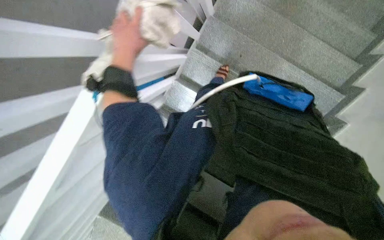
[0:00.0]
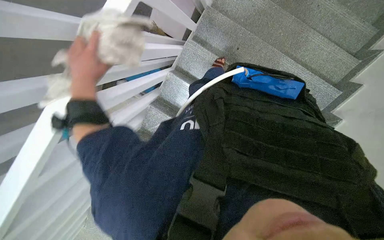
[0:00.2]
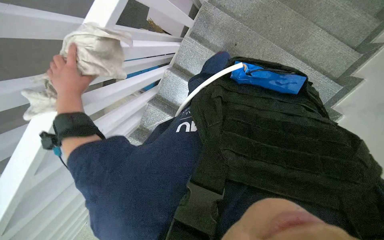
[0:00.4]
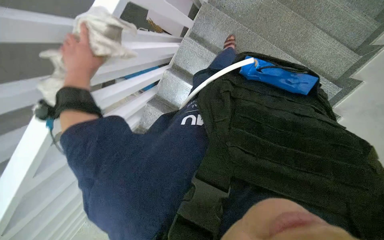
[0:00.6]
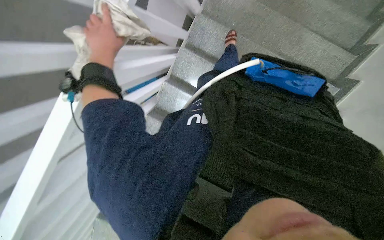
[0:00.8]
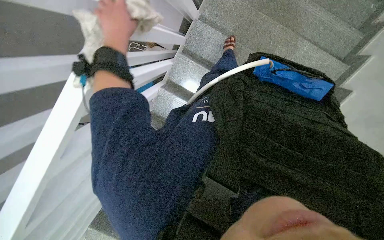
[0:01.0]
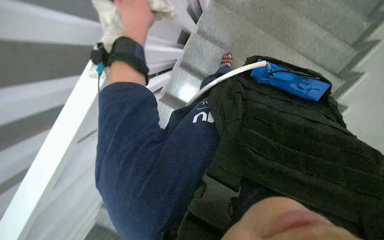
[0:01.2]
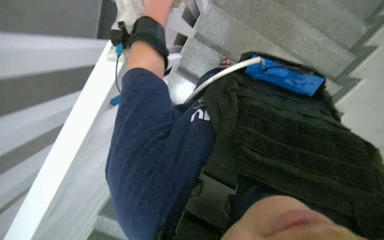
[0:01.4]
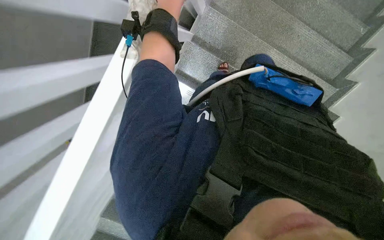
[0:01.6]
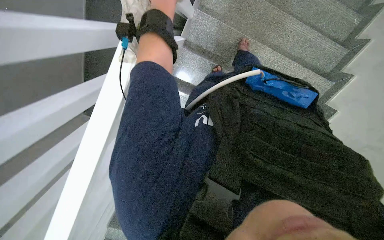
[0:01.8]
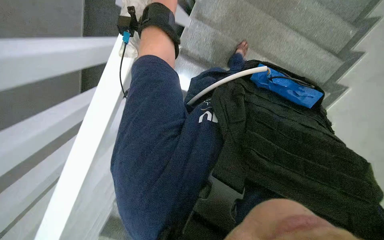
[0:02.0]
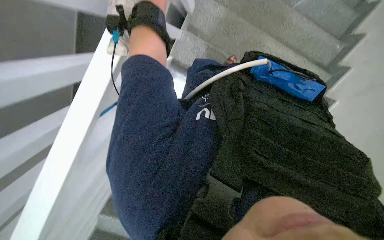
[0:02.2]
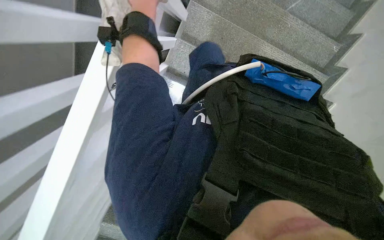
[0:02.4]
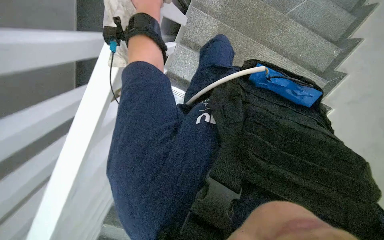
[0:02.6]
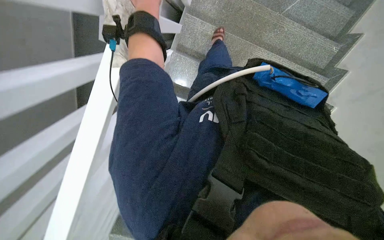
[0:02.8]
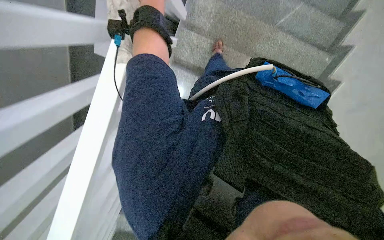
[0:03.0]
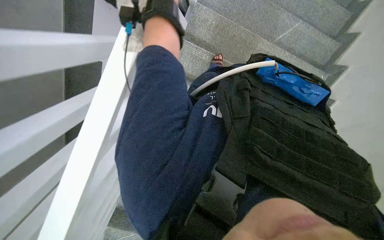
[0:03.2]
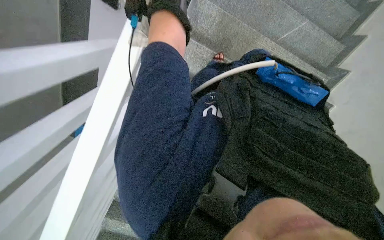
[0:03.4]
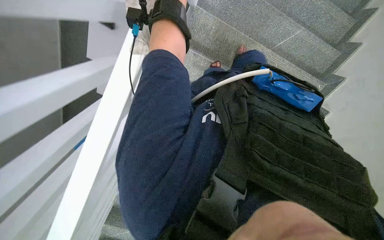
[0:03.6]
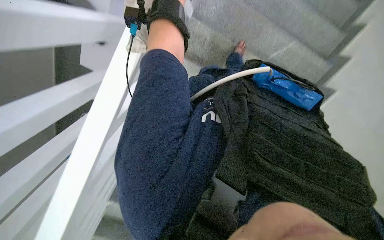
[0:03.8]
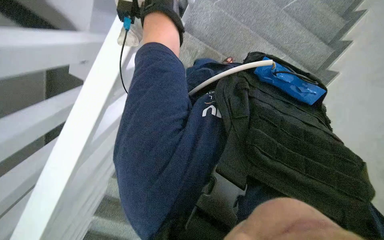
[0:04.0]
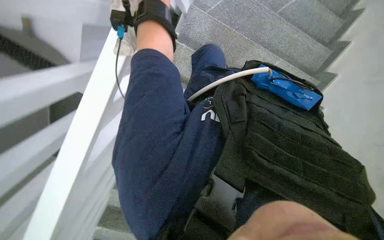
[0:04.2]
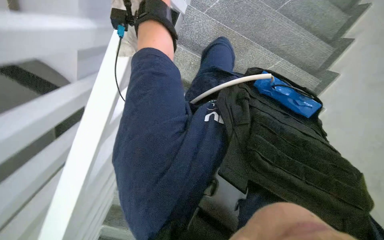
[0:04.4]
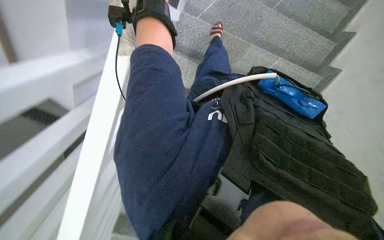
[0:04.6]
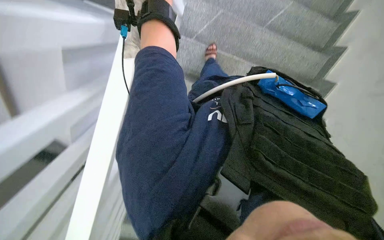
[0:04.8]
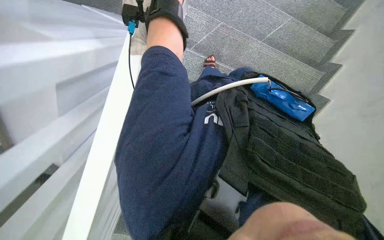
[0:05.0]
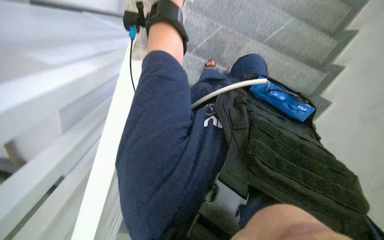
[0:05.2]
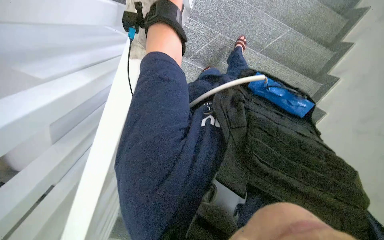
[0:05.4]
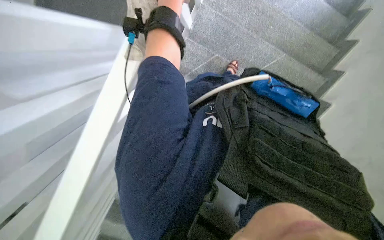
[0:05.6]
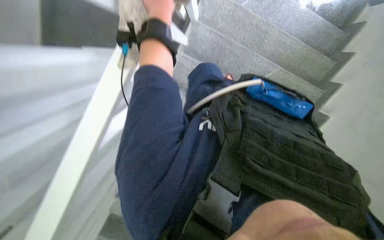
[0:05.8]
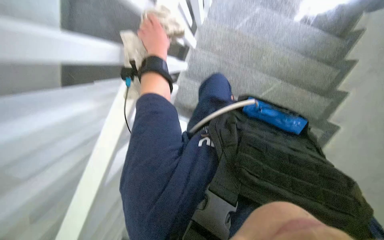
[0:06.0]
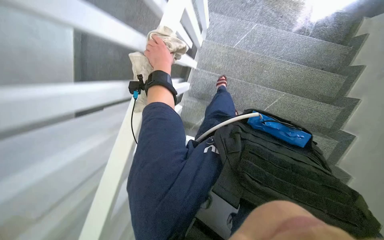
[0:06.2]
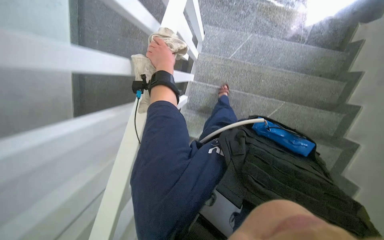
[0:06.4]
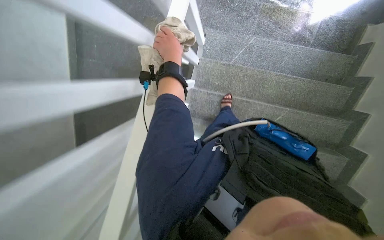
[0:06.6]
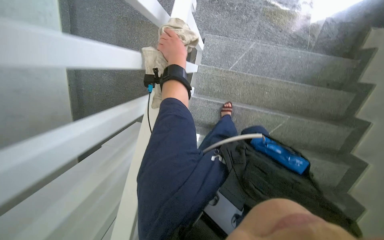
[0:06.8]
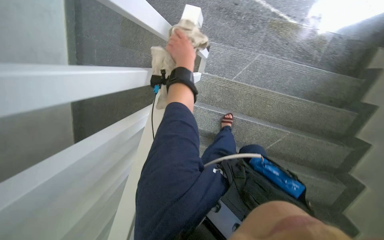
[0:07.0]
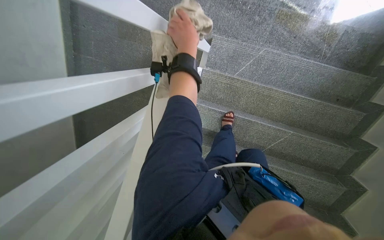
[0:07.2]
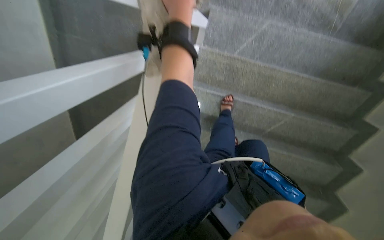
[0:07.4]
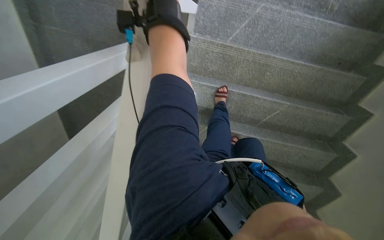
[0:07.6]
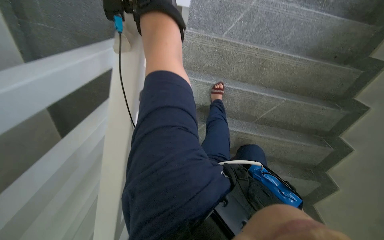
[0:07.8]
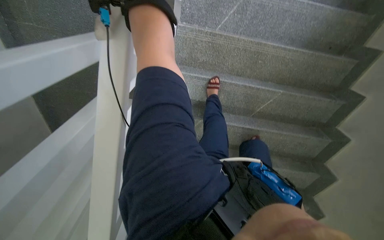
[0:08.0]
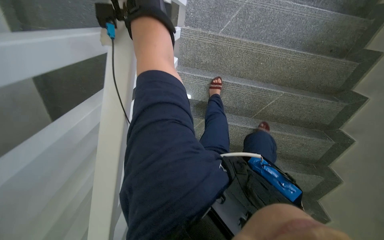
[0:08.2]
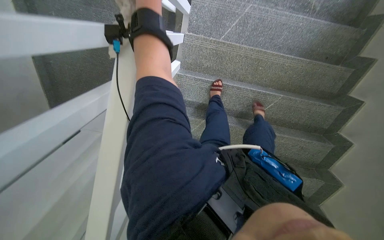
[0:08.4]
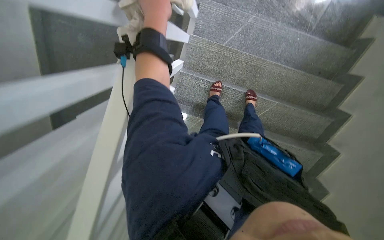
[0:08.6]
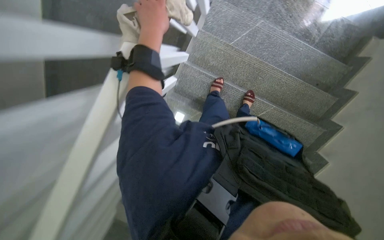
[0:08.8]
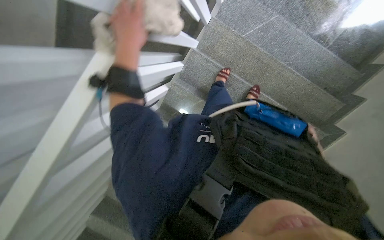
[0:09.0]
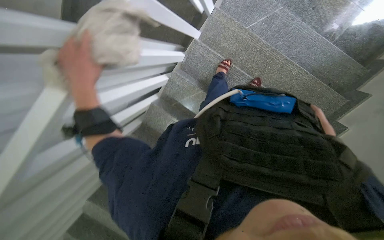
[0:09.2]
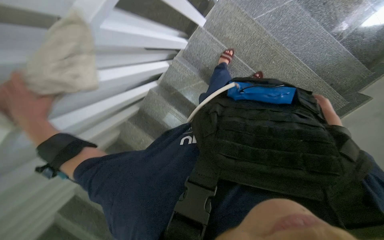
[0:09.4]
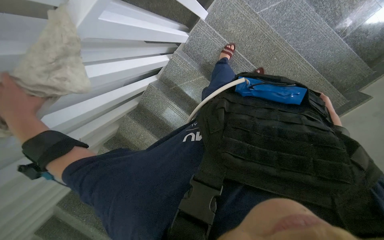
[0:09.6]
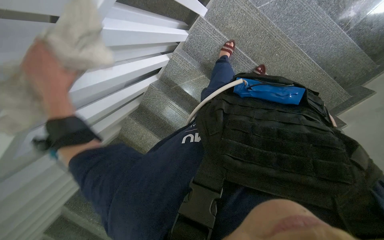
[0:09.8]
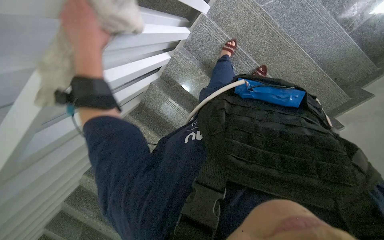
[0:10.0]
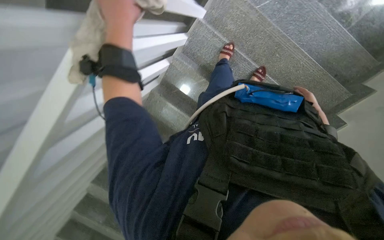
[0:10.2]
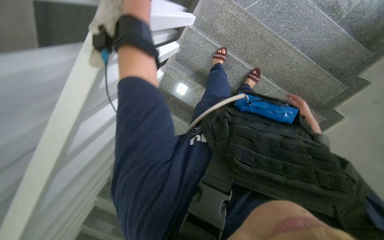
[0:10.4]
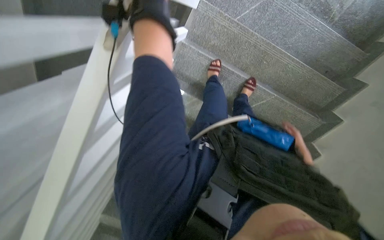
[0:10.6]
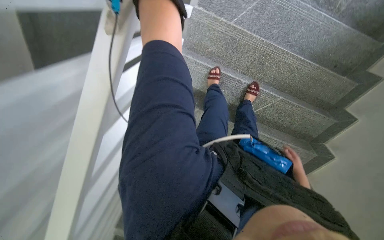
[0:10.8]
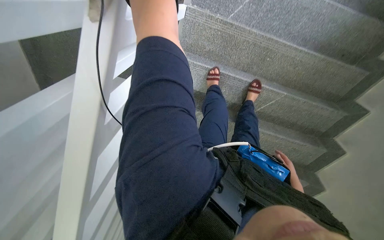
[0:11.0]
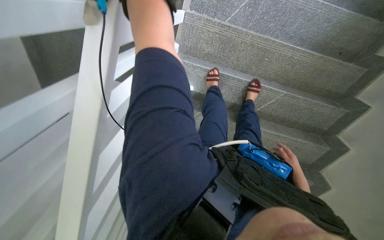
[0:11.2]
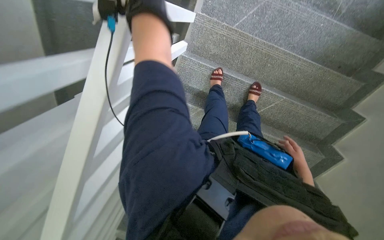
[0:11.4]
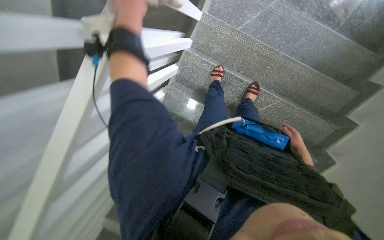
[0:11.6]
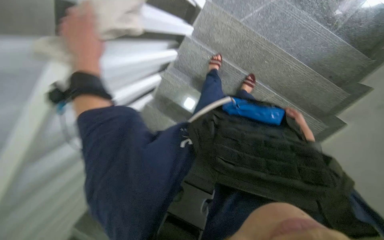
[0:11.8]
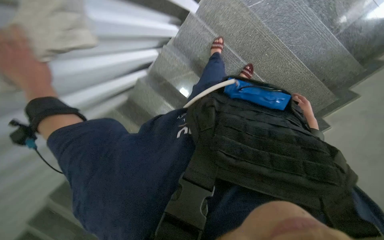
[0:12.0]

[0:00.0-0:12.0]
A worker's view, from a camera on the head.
Job: wiping surfaces.
The whole recording: Wiping staircase handrail. The worker wipes the staircase handrail with a cloth while ascending.
0:01.6 to 0:03.0: The camera pitches upward, by roughly 10 degrees.
0:03.0 to 0:04.4: The view tips upward by approximately 15 degrees.
0:04.4 to 0:06.0: The view tips upward by roughly 20 degrees.
0:06.0 to 0:07.6: The head travels roughly 40 cm.
0:07.6 to 0:09.0: The camera is carried some 40 cm.

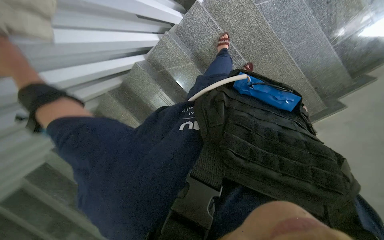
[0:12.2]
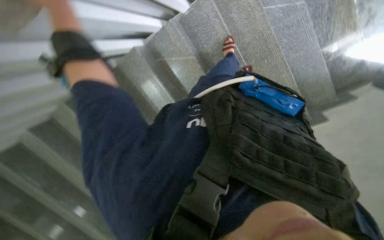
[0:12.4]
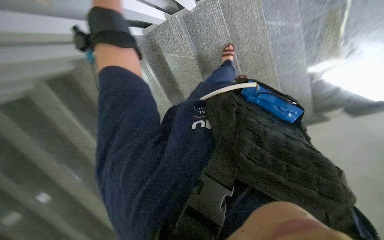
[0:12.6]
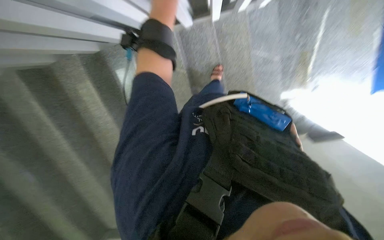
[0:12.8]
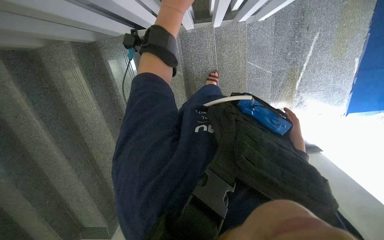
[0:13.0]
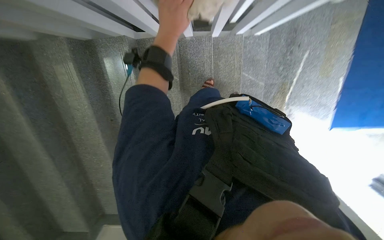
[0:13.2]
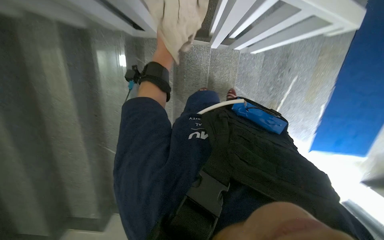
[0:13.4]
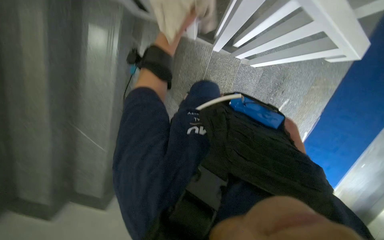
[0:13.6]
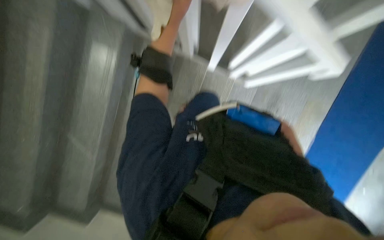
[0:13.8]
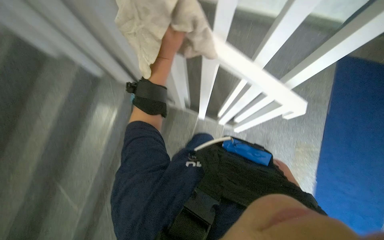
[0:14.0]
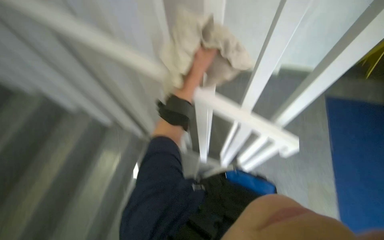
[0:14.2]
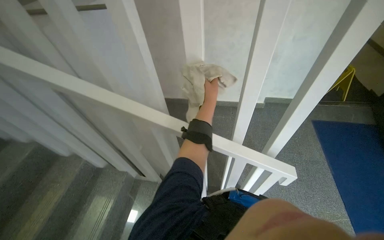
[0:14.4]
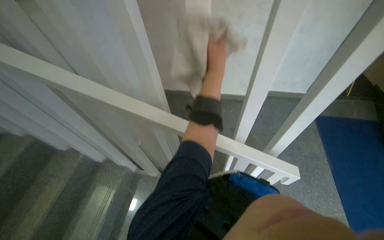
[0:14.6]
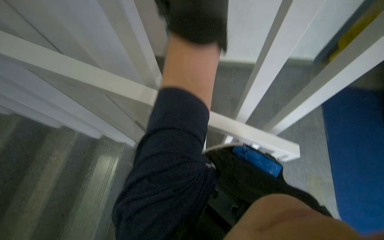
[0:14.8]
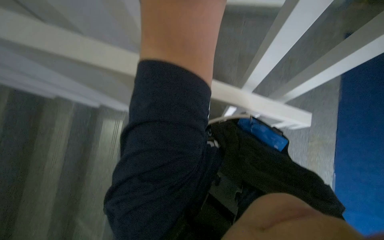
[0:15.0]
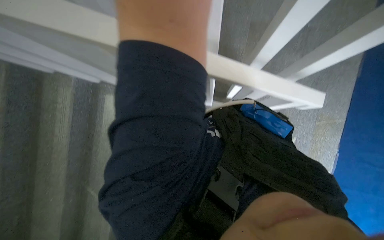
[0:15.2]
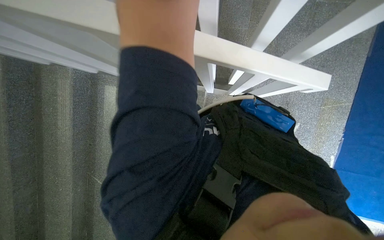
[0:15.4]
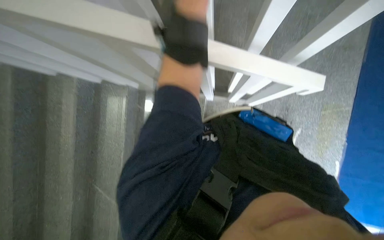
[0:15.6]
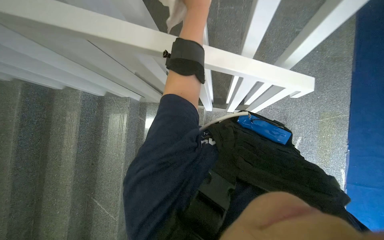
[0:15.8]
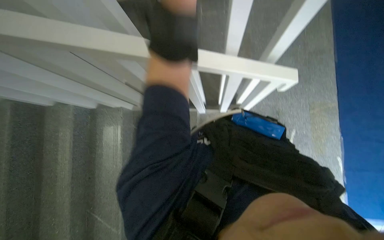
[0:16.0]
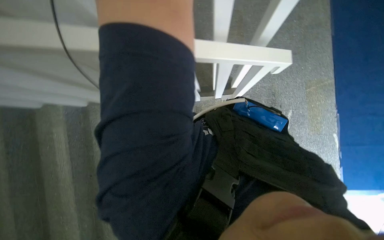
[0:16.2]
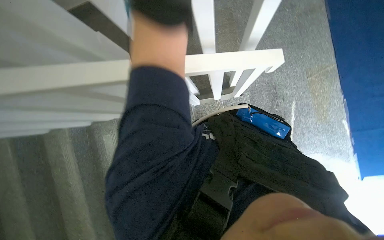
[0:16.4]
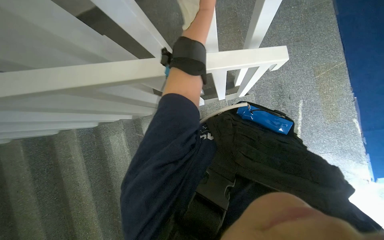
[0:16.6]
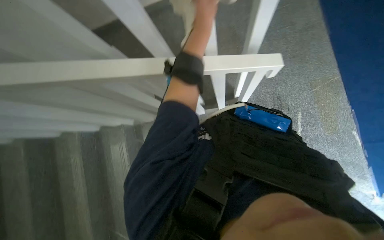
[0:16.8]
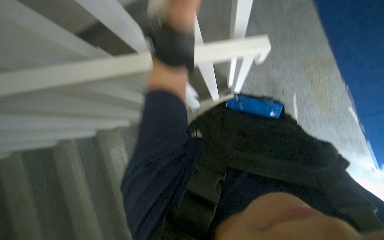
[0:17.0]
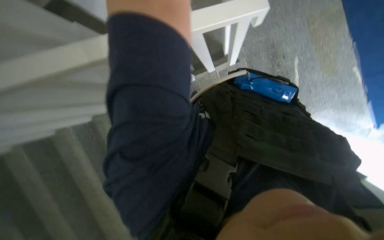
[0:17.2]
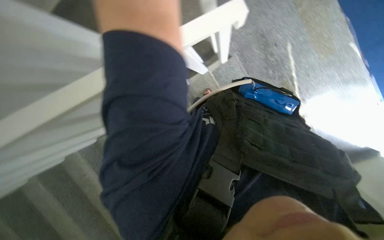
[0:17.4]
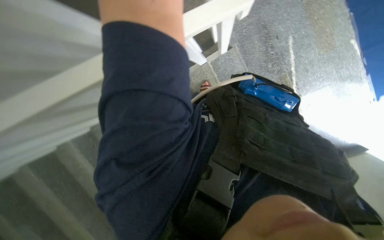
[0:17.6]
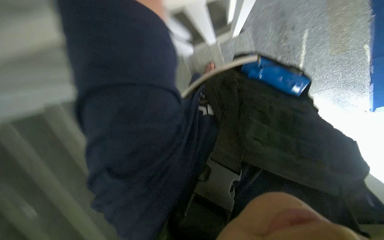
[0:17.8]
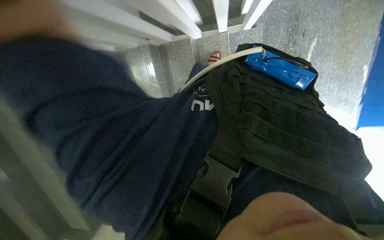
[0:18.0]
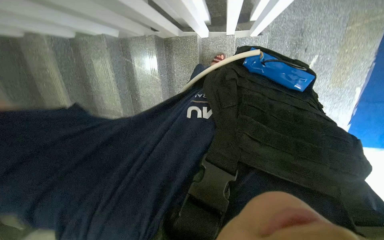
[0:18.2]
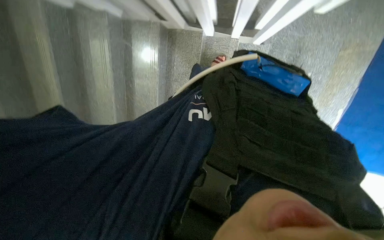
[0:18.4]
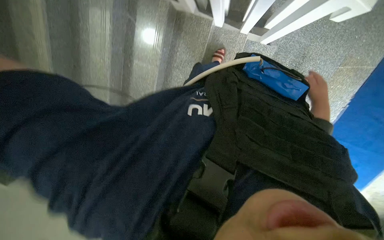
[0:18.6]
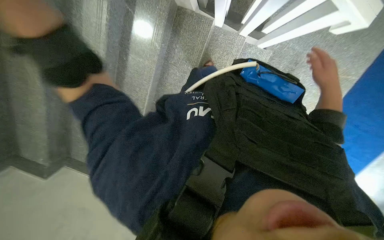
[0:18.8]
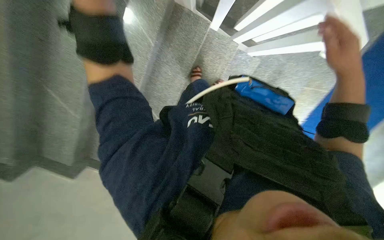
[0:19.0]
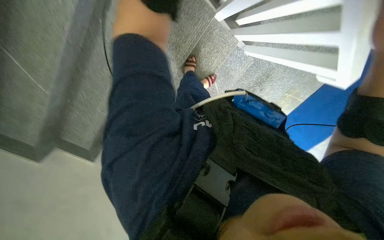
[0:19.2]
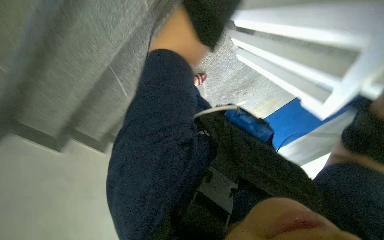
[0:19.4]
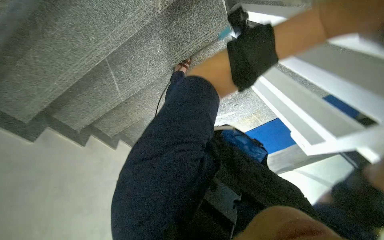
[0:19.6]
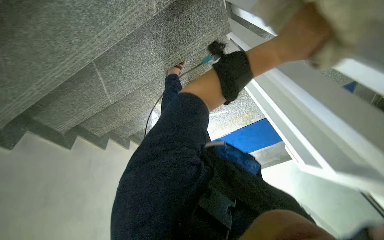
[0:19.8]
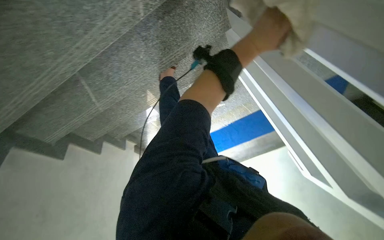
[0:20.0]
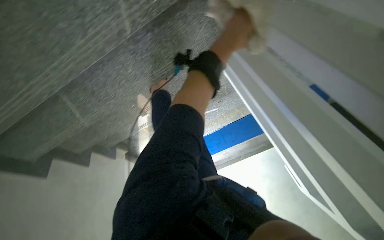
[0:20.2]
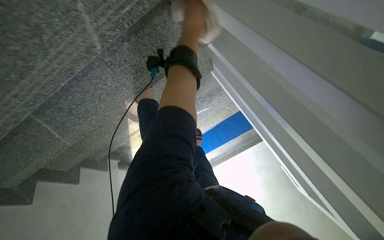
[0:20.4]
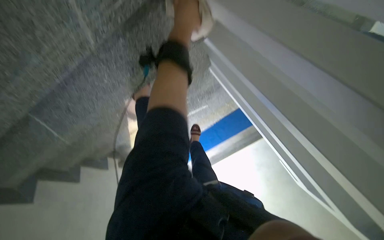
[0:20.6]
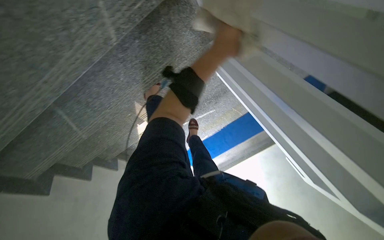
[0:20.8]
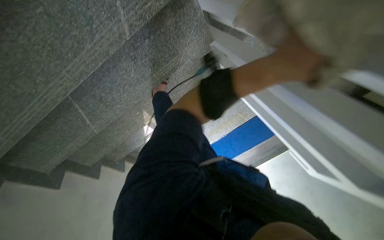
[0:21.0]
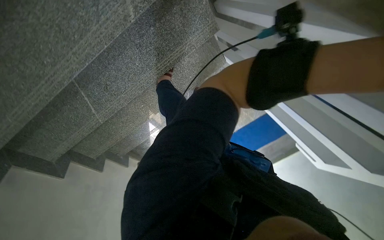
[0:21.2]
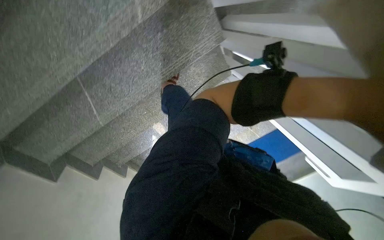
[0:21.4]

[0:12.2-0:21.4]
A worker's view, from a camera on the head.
Job: wiping surfaces.
The whole recording: Wiping staircase handrail. The worker wipes the staircase handrail with a cloth while ascending.
0:12.2 to 0:13.8: The view swings some 40 degrees to the right. The view tips upward by some 15 degrees. The scene turns about 50 degrees clockwise in the picture.
0:16.8 to 0:18.4: The camera is aimed some 15 degrees further to the right. The wearer looks some 20 degrees further downward. The scene rotates clockwise by roughly 25 degrees.
0:18.4 to 0:19.8: The camera is carried about 50 cm. The camera sweeps to the right, by some 45 degrees. The view tips downward by some 15 degrees. The scene turns roughly 30 degrees clockwise in the picture.
